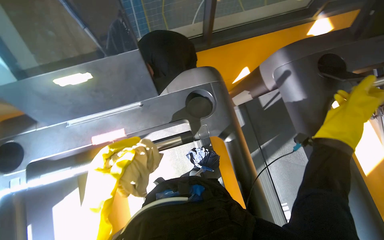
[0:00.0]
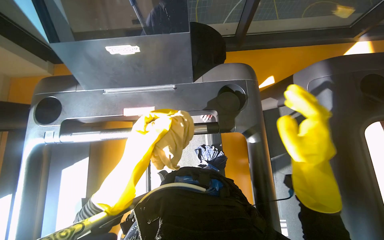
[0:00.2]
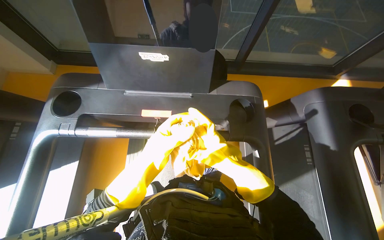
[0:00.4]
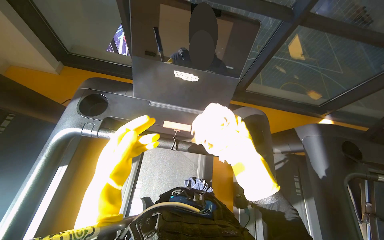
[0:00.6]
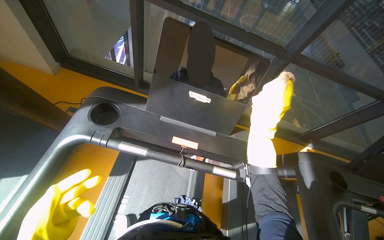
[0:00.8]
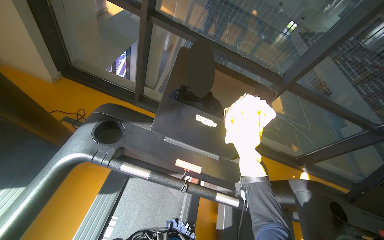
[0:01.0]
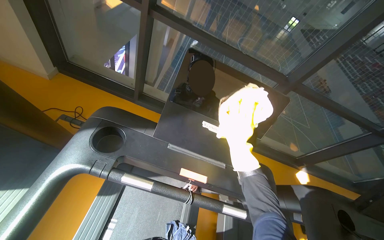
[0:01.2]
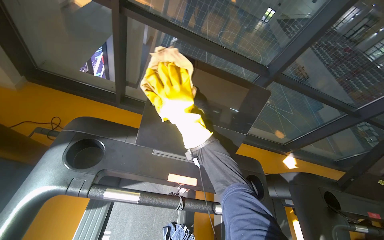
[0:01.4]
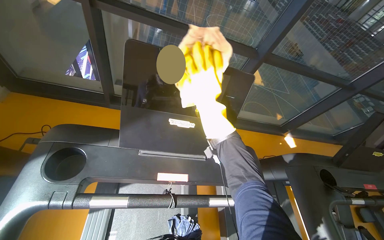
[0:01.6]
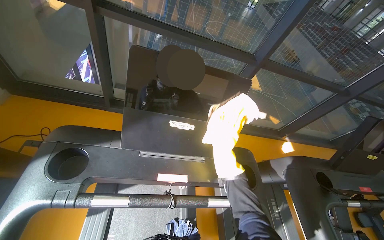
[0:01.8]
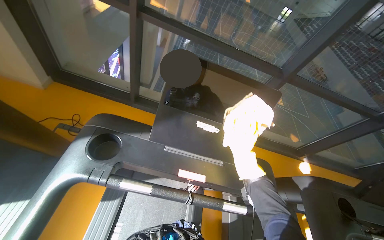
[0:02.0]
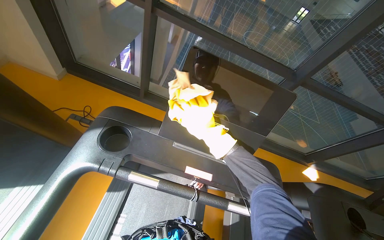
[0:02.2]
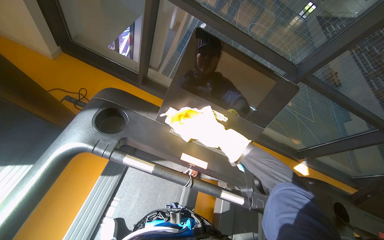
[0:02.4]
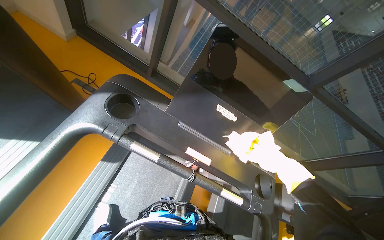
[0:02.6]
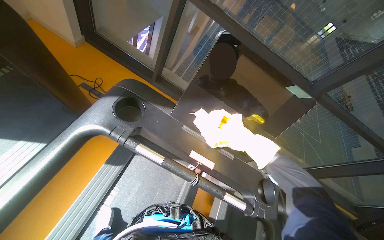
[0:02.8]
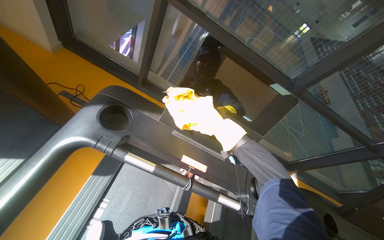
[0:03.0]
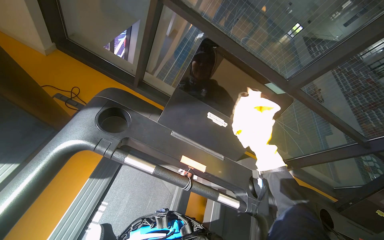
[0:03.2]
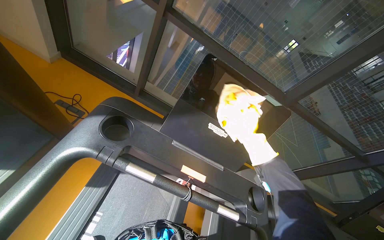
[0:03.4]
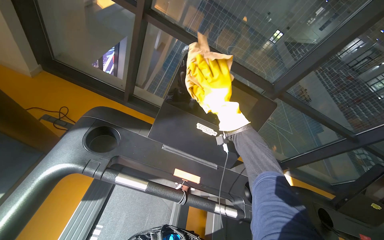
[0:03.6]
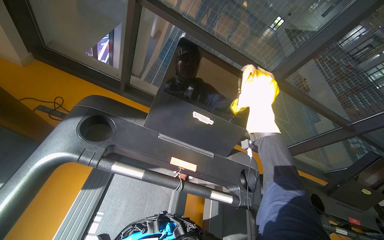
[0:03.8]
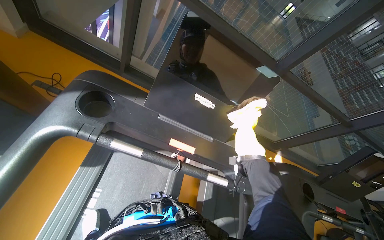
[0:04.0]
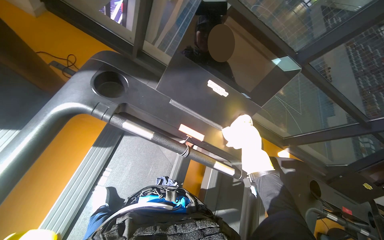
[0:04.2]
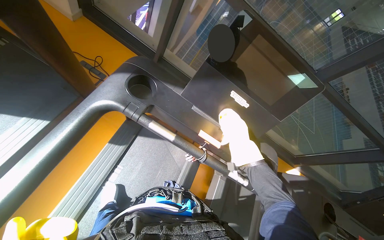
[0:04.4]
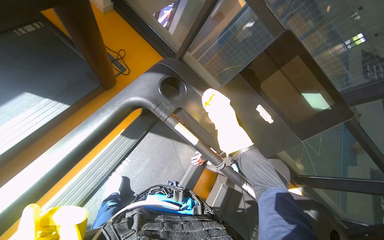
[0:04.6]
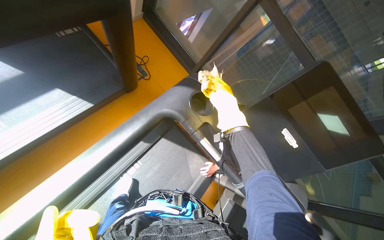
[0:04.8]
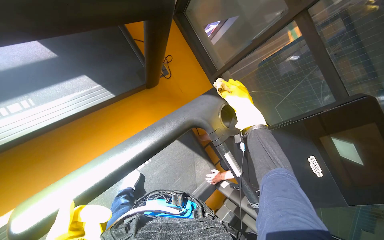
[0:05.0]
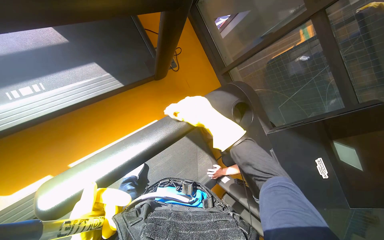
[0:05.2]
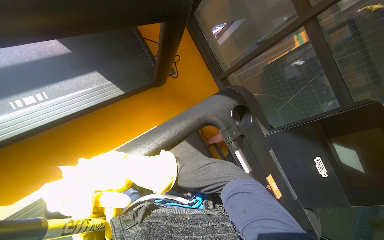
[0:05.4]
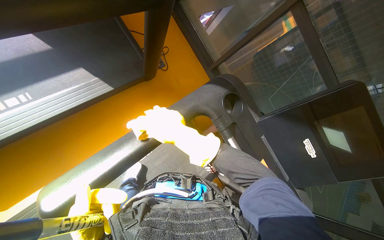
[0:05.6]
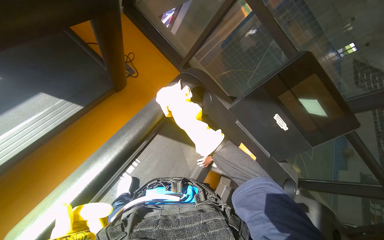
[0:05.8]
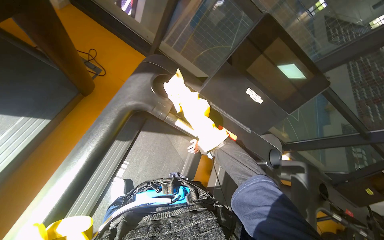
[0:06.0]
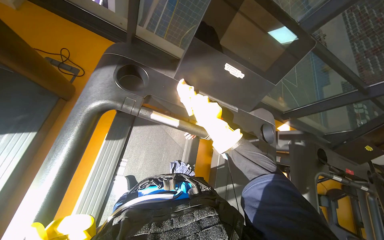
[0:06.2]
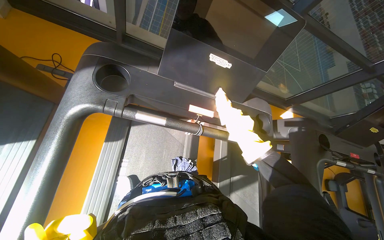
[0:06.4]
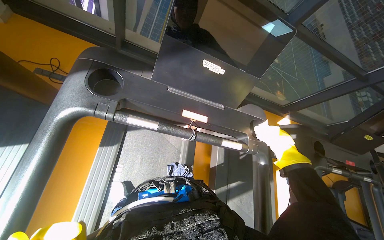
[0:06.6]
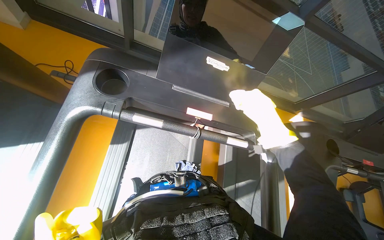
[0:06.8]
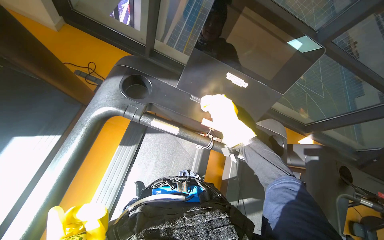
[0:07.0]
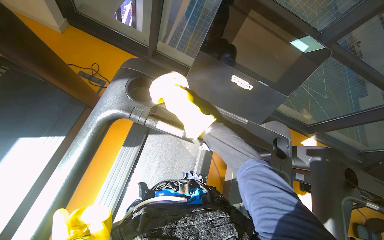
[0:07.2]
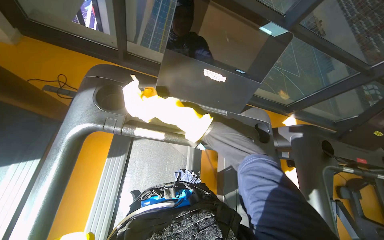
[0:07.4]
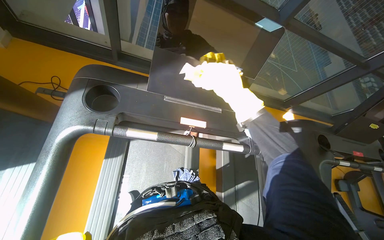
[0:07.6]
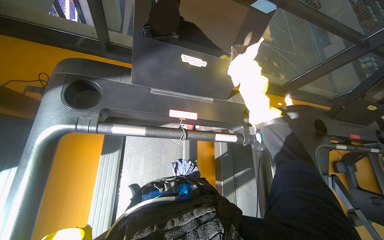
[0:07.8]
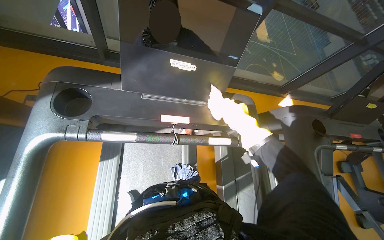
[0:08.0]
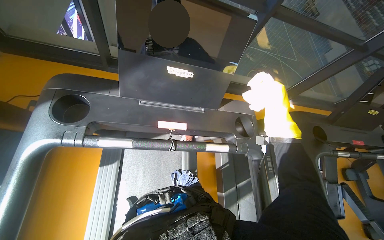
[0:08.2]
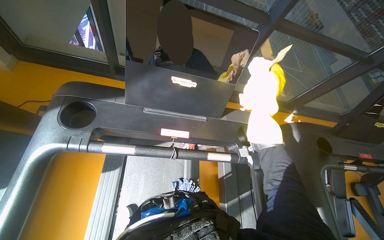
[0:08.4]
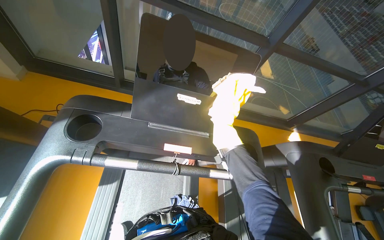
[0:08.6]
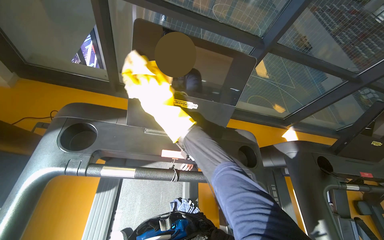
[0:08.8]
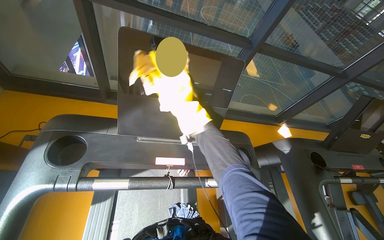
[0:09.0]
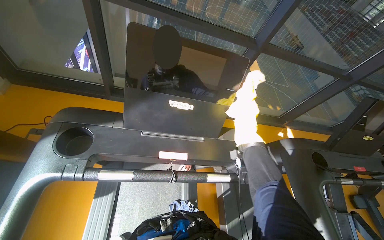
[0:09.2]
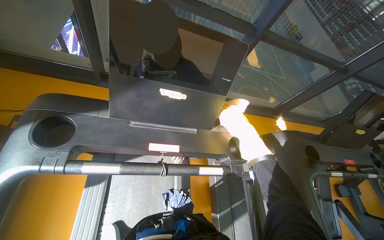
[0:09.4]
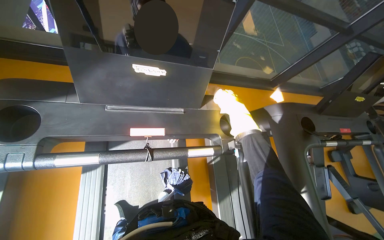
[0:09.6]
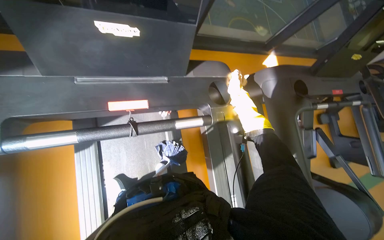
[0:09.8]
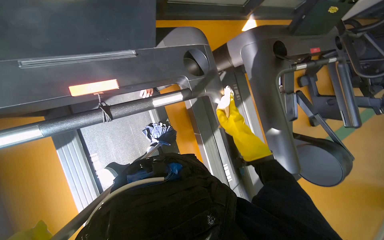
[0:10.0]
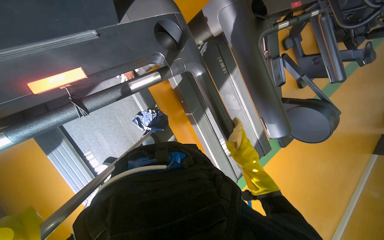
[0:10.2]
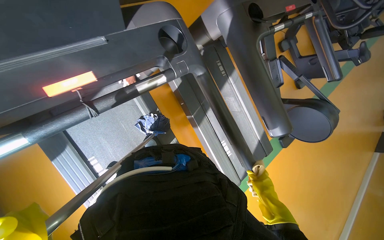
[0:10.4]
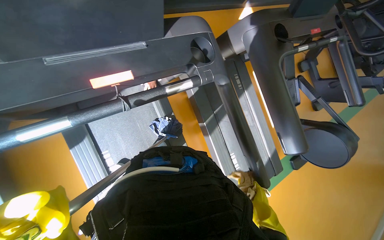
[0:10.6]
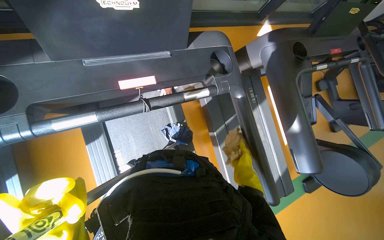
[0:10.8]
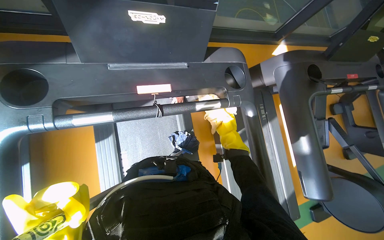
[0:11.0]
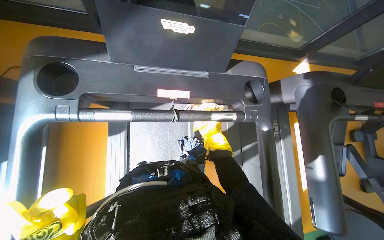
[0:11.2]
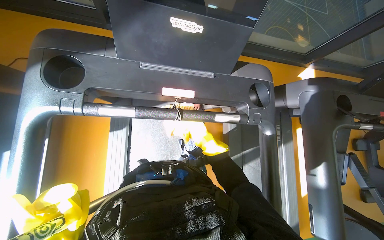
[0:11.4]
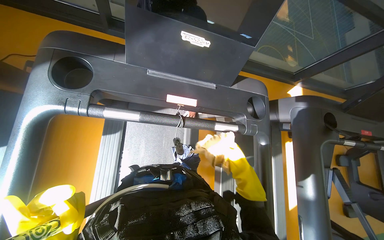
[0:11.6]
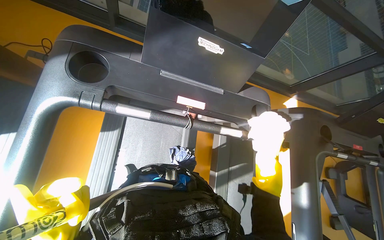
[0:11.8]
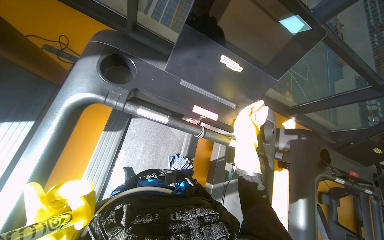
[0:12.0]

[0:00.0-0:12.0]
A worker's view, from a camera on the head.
Job: wiping surfaces.
The whole recording: Cleaning gym equipment. The worker cleans various gym machines, including a stair climber and stationary bikes, using a long-handled tool and a cloth.
0:00.0 to 0:01.6: The camera is aimed approximately 15 degrees further to the right. The camera pitches upward, by roughly 20 degrees.
0:09.0 to 0:10.4: The head turns to the right by approximately 25 degrees. The view tips downward by about 40 degrees.
0:10.4 to 0:12.0: The wearer looks some 20 degrees further upward. The scene turns about 45 degrees clockwise in the picture.

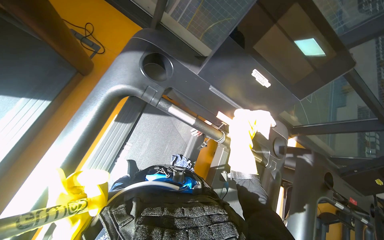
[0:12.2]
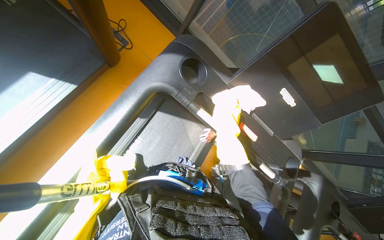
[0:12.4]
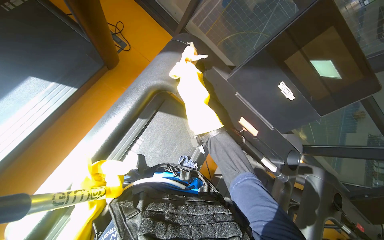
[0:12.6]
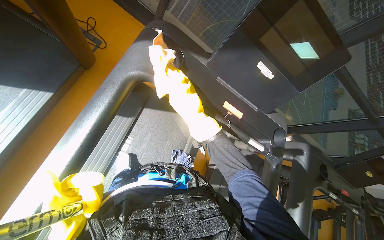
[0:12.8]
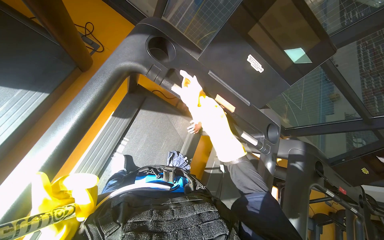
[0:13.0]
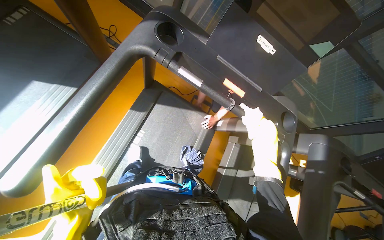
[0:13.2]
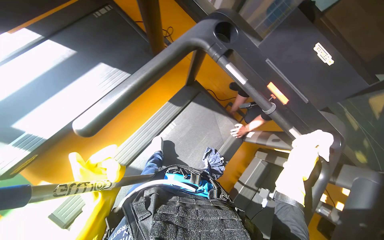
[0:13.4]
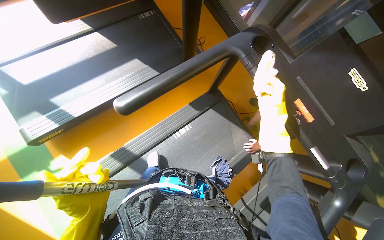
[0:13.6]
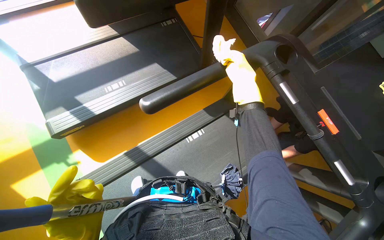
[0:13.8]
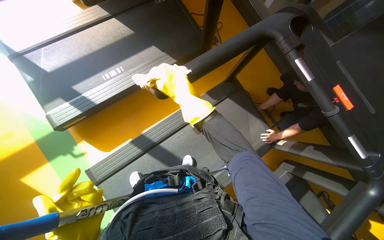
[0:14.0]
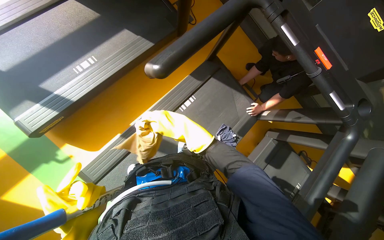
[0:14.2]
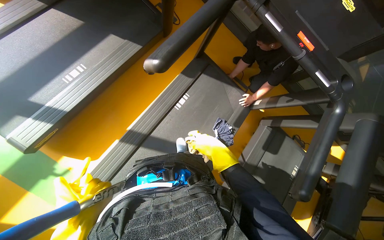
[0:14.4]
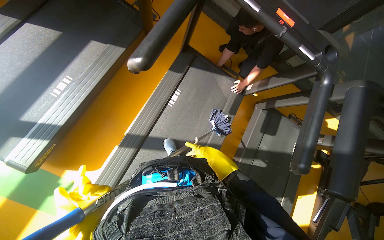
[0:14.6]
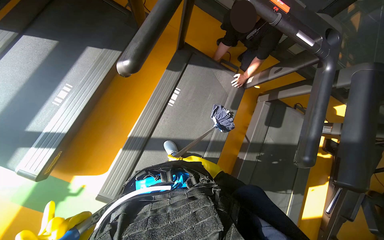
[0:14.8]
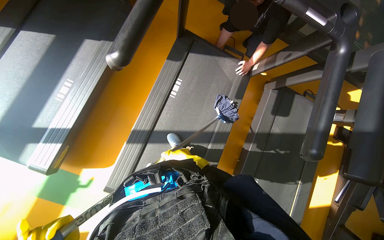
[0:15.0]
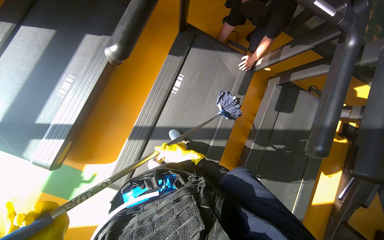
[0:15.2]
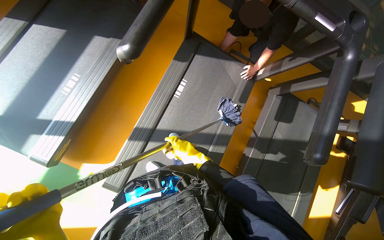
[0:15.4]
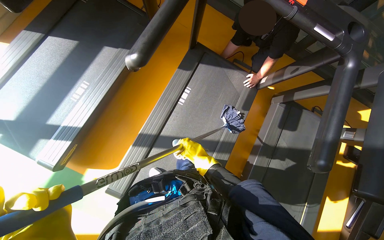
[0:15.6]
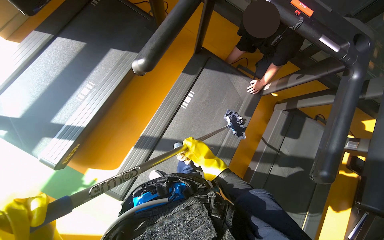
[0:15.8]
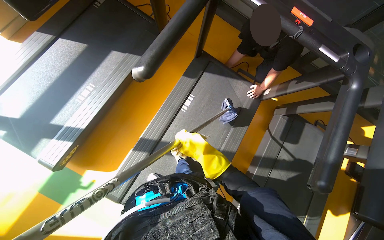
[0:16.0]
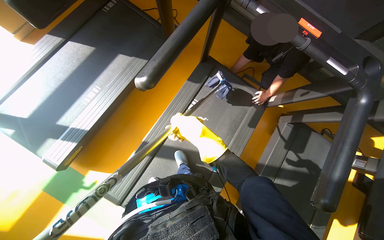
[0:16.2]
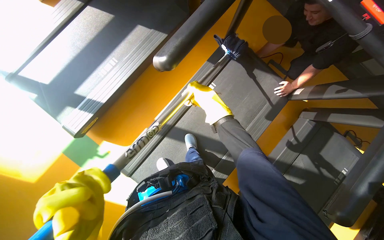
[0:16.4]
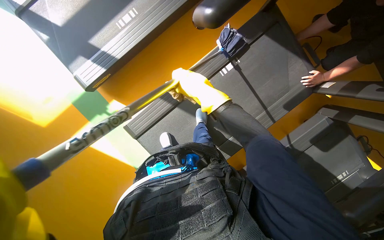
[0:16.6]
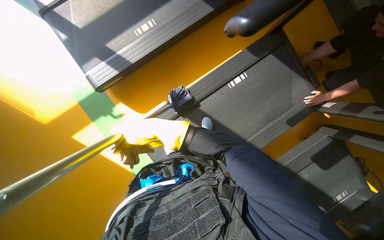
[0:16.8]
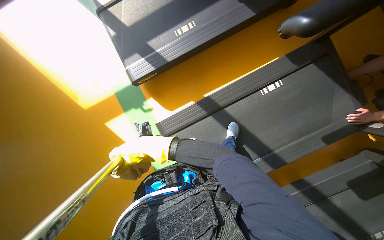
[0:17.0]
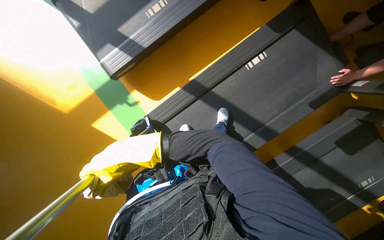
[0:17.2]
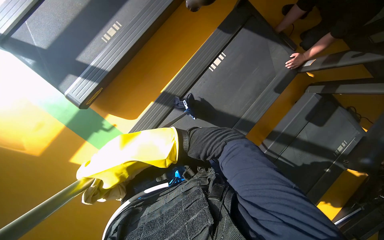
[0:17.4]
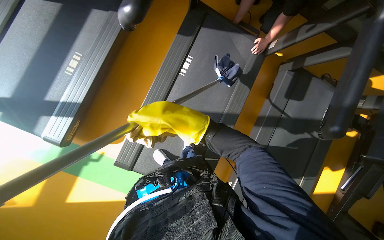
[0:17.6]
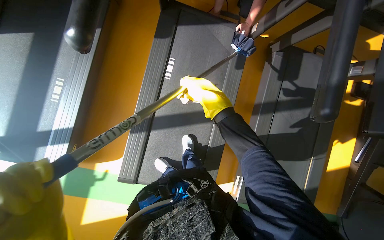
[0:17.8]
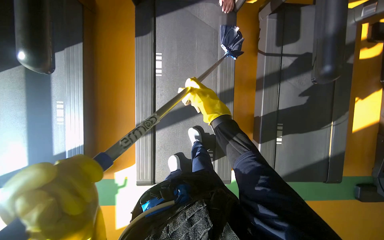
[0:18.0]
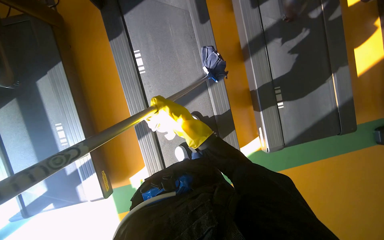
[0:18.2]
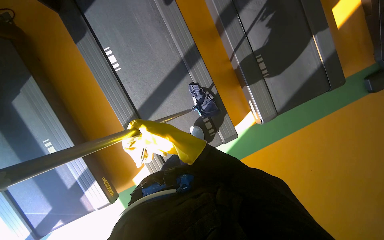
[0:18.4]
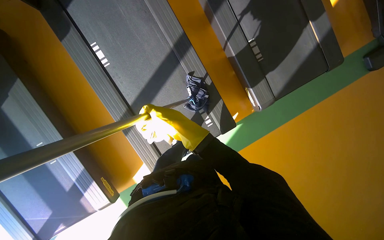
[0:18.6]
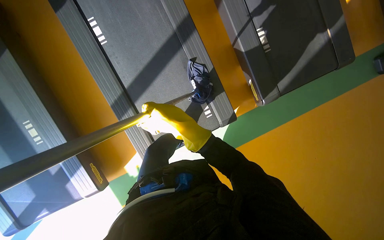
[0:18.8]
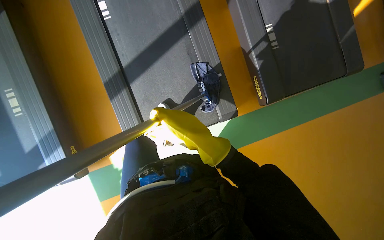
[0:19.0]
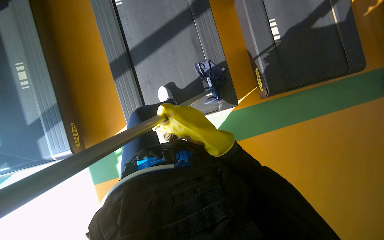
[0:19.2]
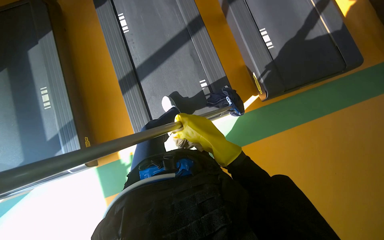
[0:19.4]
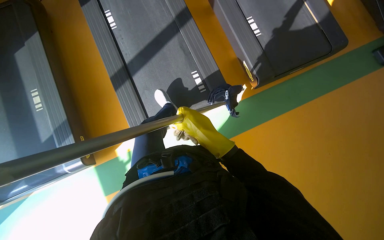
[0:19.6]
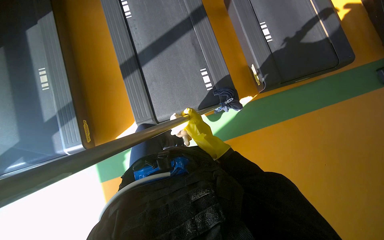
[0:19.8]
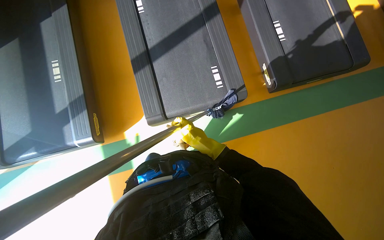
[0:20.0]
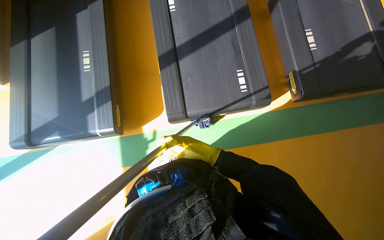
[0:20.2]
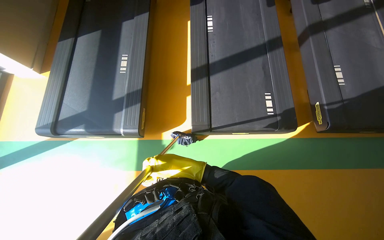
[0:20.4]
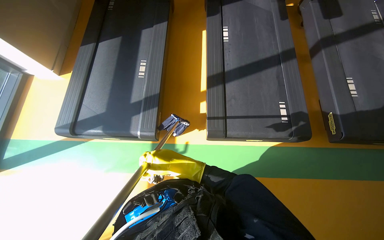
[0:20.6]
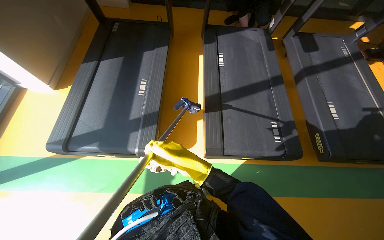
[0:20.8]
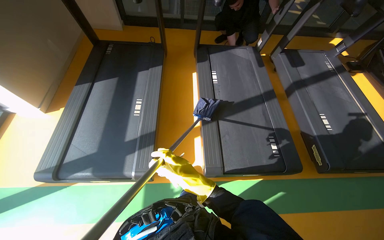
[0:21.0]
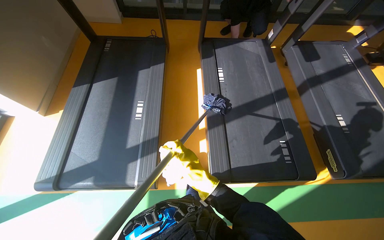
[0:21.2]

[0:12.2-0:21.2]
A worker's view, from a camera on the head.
Job: wiping surfaces.
The whole recording: Cleaning gym equipment. The worker cleans various gym machines, including a stair climber and stationary bikes, using a long-handled tool and a cloth.
0:12.2 to 0:13.8: The head rotates approximately 35 degrees to the left.
0:13.8 to 0:15.2: The wearer looks some 20 degrees further downward. The scene turns approximately 35 degrees counterclockwise in the picture.
0:15.2 to 0:16.6: The scene rotates clockwise by some 25 degrees.
0:16.6 to 0:18.2: The scene turns roughly 65 degrees counterclockwise in the picture.
0:18.2 to 0:19.8: The right hand goes about 35 cm down the picture and to the right.
0:19.8 to 0:21.2: The wearer moves to the left, some 60 cm. The wearer looks roughly 20 degrees further upward.
